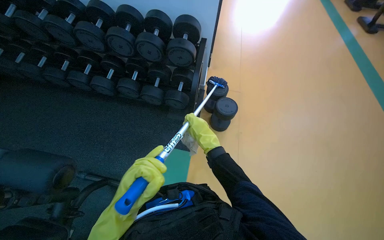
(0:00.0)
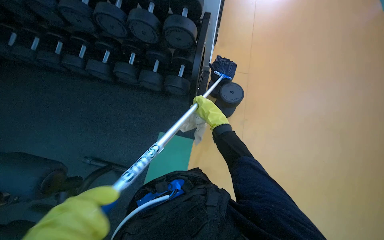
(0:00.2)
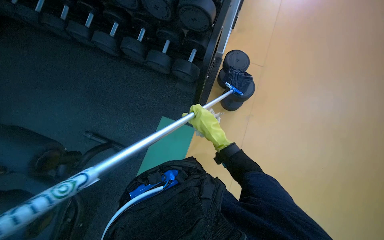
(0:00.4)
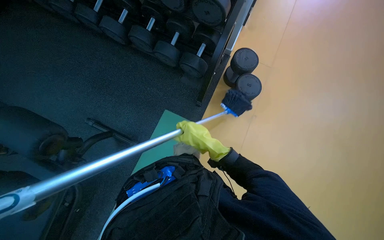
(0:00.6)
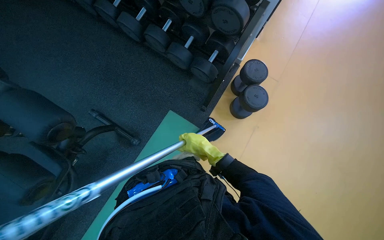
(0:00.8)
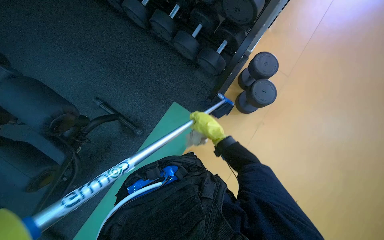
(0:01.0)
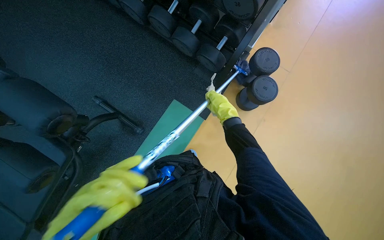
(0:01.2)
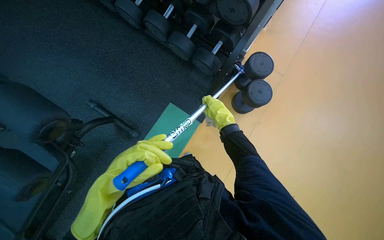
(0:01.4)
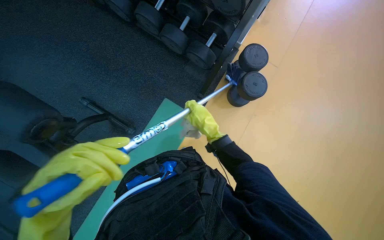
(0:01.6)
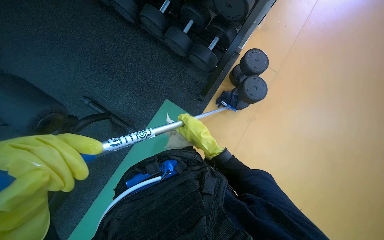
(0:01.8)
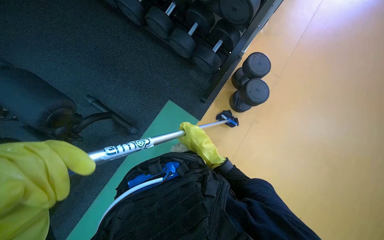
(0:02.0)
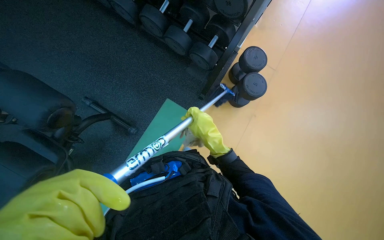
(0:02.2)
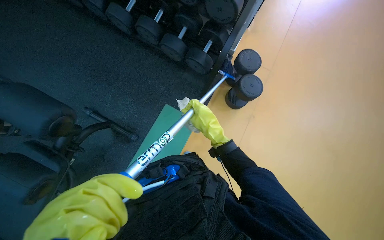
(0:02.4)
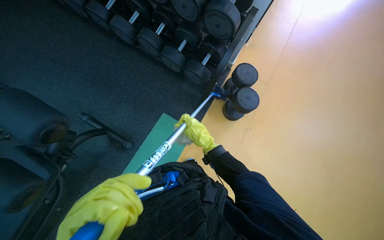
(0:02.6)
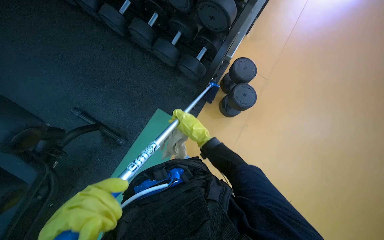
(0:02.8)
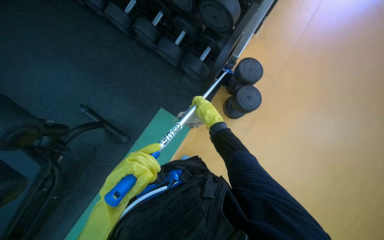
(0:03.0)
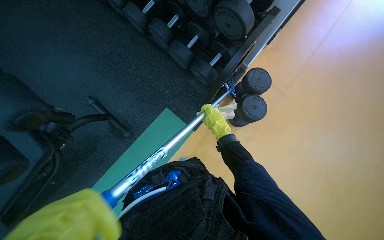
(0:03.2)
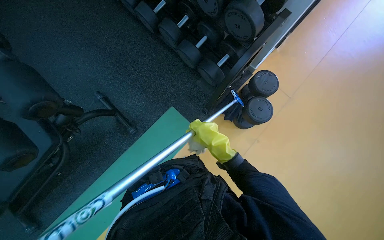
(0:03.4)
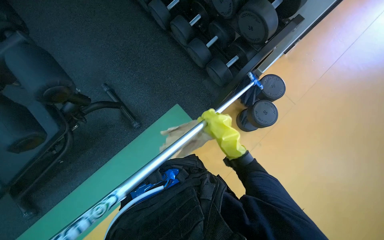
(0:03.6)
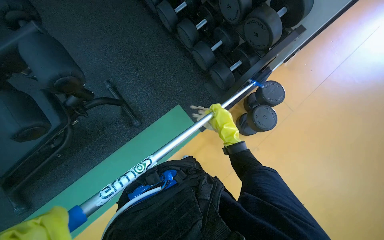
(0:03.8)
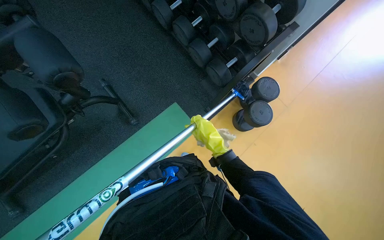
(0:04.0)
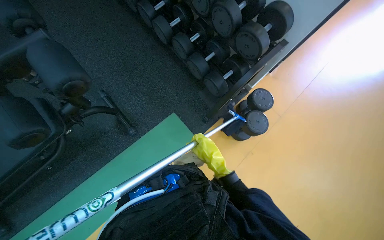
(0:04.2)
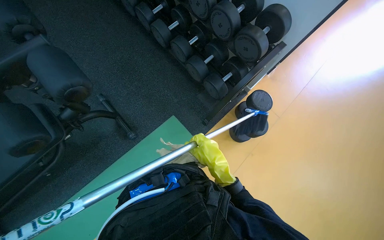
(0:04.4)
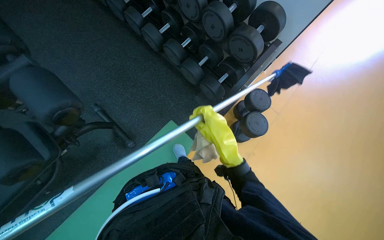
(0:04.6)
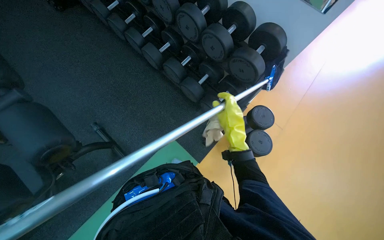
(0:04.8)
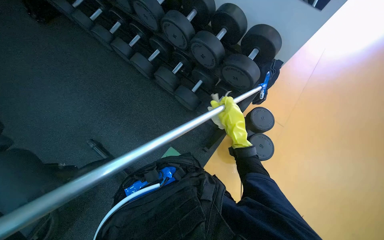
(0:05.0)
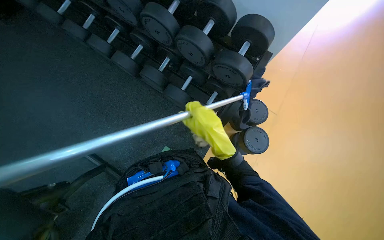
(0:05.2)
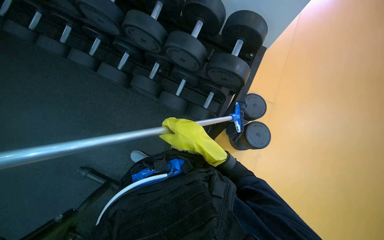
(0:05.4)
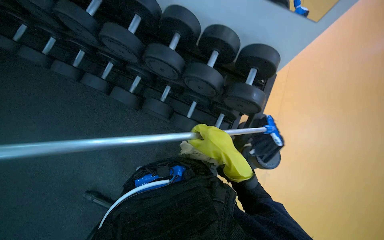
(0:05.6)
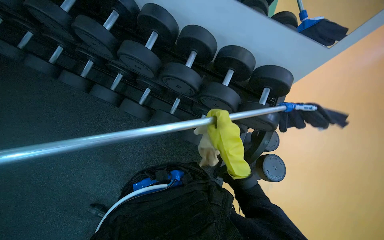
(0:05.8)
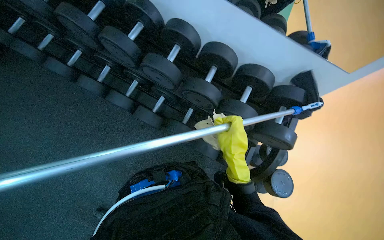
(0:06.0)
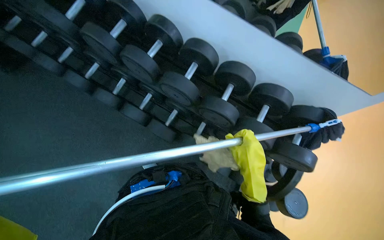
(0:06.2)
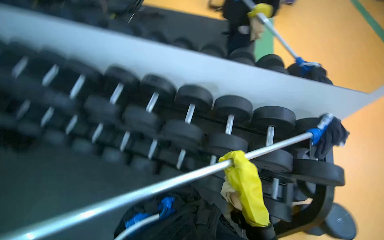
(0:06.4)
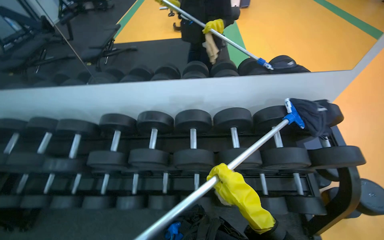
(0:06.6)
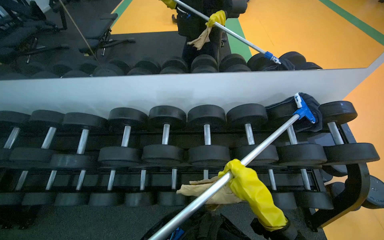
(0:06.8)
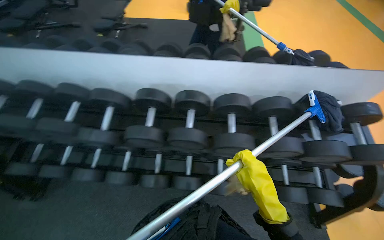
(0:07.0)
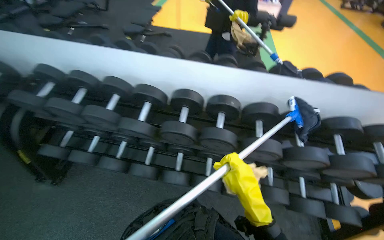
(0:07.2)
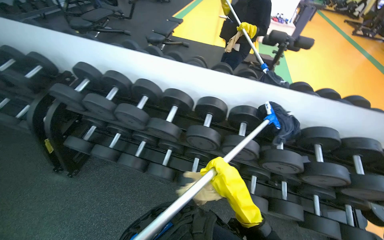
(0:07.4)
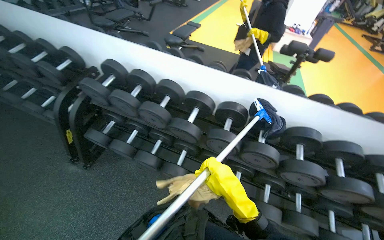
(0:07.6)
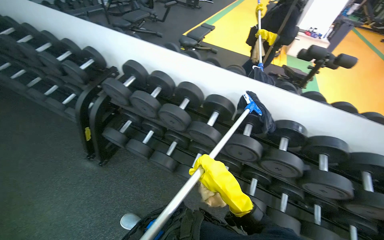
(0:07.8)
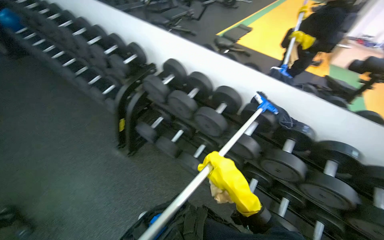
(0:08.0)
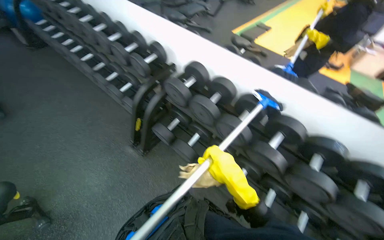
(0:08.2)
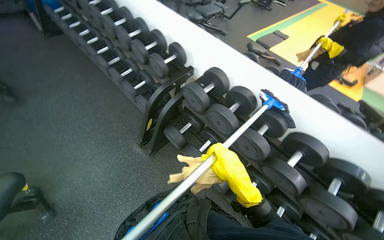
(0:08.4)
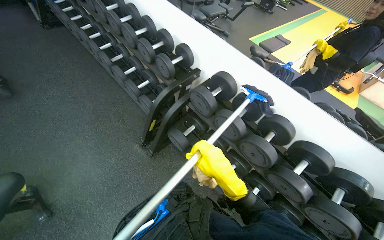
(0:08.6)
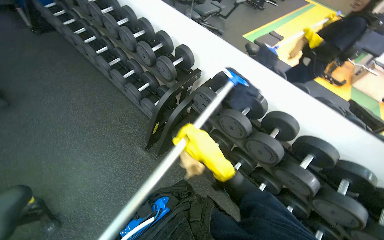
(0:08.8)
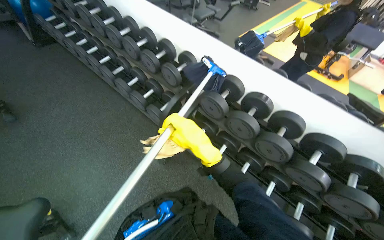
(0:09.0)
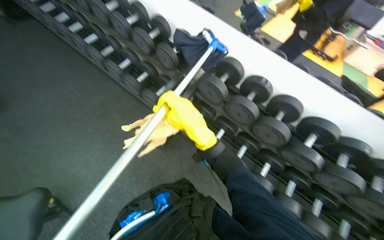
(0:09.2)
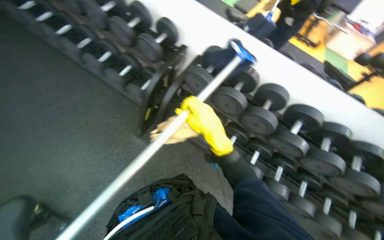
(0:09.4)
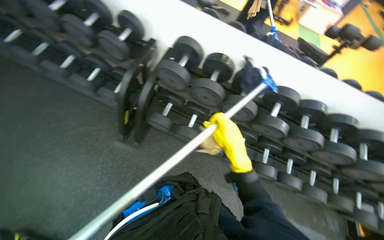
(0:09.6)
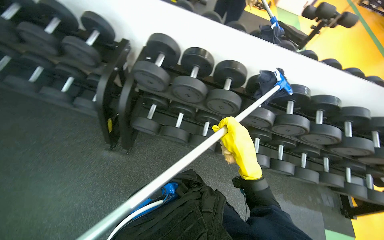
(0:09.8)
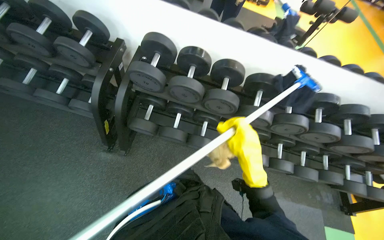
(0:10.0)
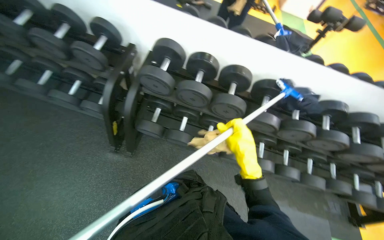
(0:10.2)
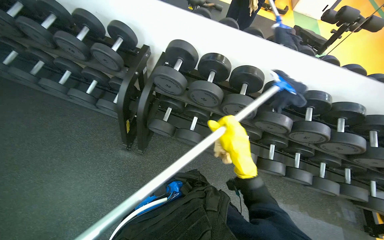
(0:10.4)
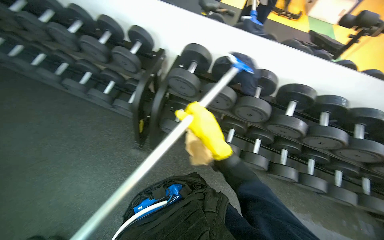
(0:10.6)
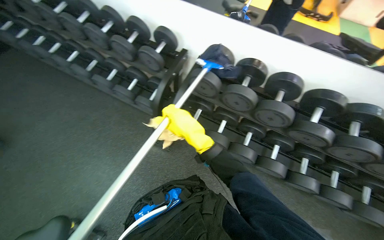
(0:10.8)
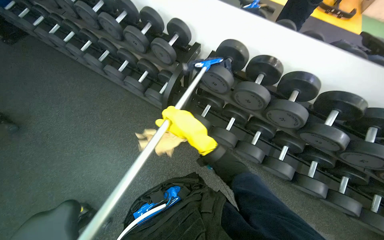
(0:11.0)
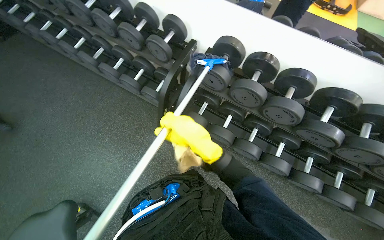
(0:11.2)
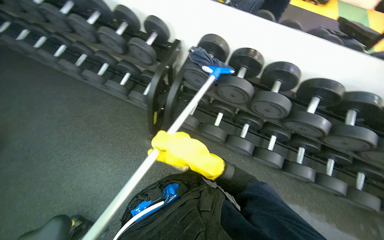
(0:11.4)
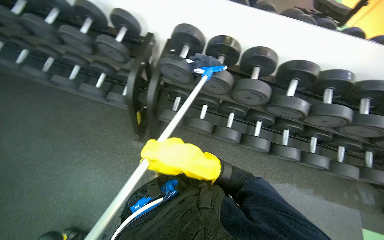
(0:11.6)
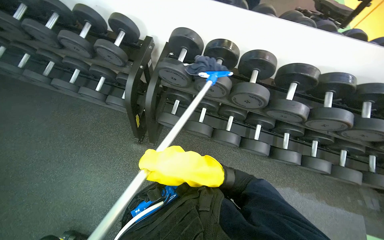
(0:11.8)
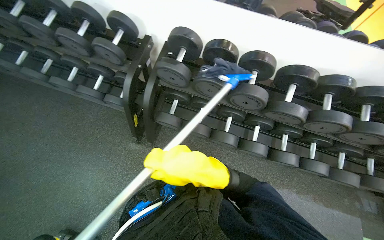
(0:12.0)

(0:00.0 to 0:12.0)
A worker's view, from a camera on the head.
Job: wiping surfaces.
The whole recording: Cleaning gym equipment. The worker cleans various gym equipment, including benches and dumbbell racks, using a long-handled tool and a cloth.
0:00.0 - 0:01.6: The view tips downward by roughly 20 degrees.
0:03.0 - 0:04.4: The right hand travels nearer to the camera and down the picture by roughly 20 cm.
0:04.4 - 0:06.0: The wearer moves roughly 80 cm.
0:06.0 - 0:07.6: The camera travels approximately 80 cm. The view tilts roughly 25 degrees upward.
0:07.6 - 0:09.0: The camera is carried roughly 70 cm.
0:09.0 - 0:10.4: The view tips downward by approximately 15 degrees. The right hand heads to the right, covering approximately 20 cm.
0:10.4 - 0:12.0: The right hand travels to the left and nearer to the camera by roughly 15 cm.

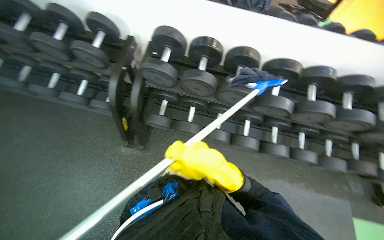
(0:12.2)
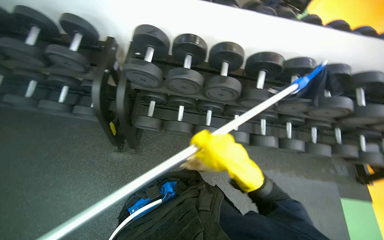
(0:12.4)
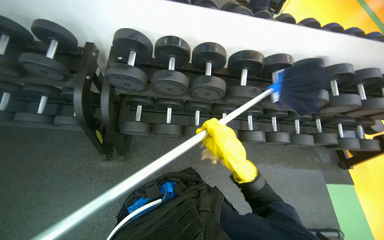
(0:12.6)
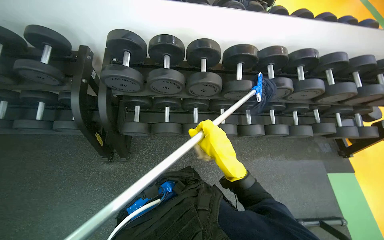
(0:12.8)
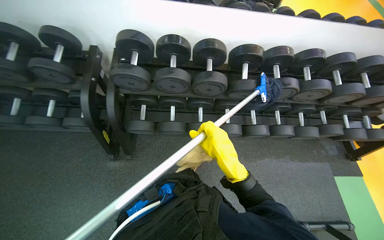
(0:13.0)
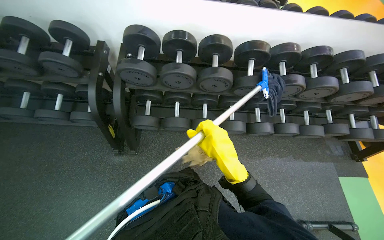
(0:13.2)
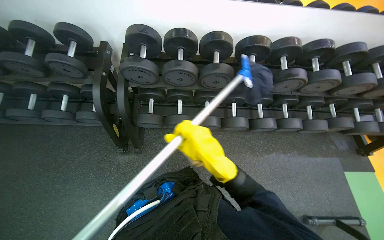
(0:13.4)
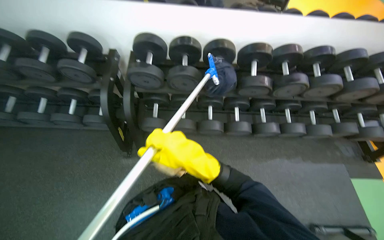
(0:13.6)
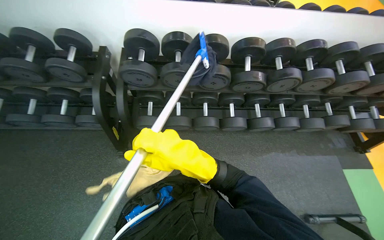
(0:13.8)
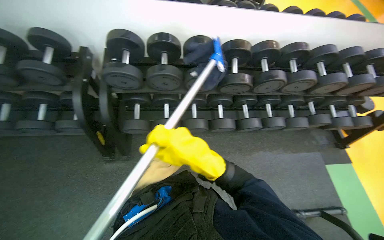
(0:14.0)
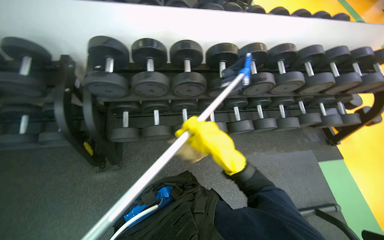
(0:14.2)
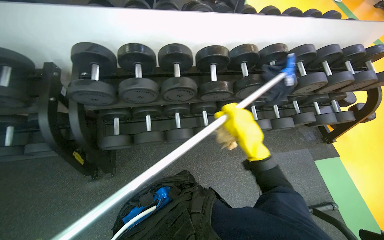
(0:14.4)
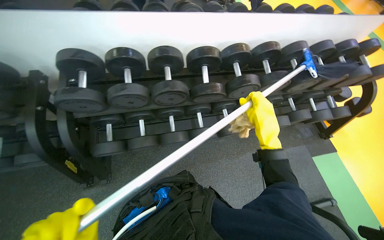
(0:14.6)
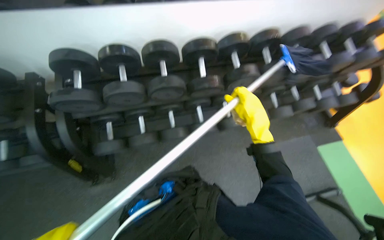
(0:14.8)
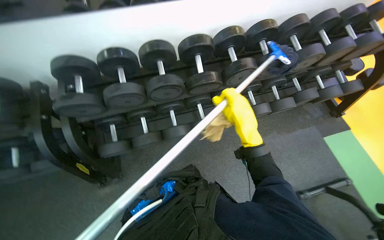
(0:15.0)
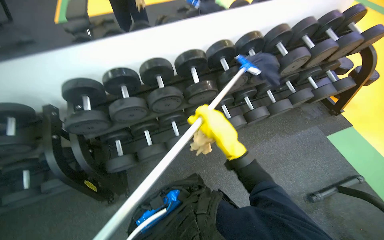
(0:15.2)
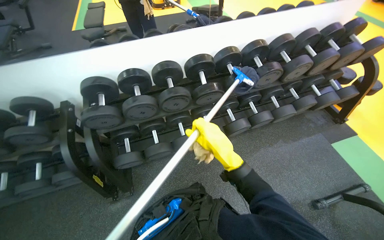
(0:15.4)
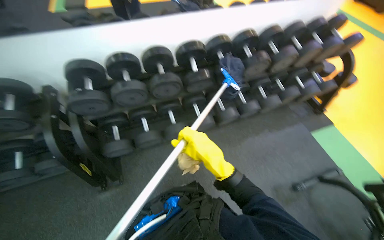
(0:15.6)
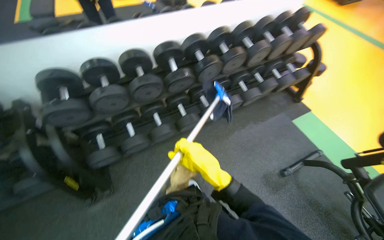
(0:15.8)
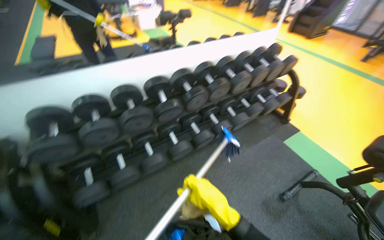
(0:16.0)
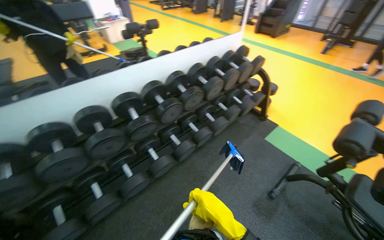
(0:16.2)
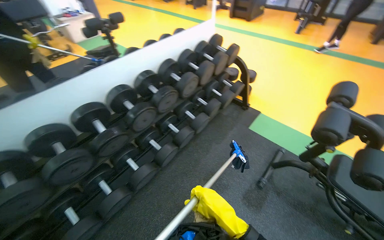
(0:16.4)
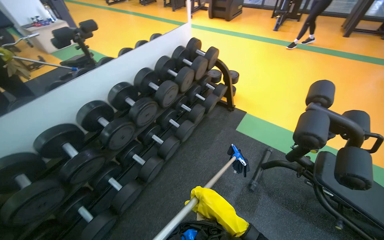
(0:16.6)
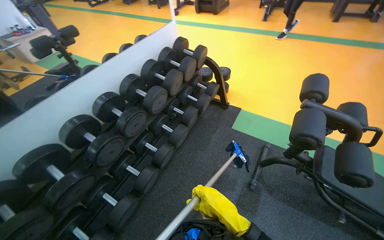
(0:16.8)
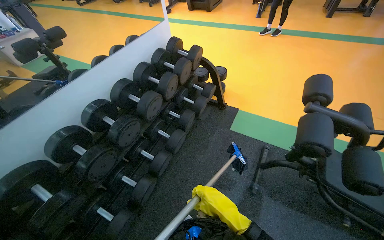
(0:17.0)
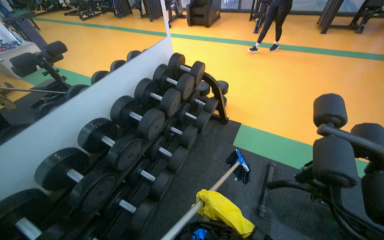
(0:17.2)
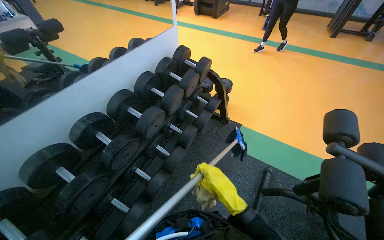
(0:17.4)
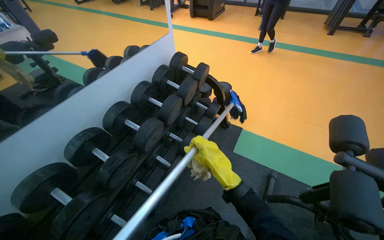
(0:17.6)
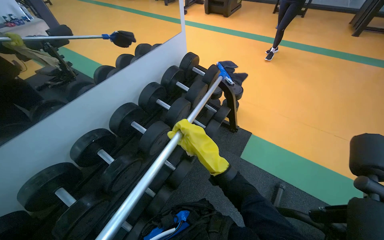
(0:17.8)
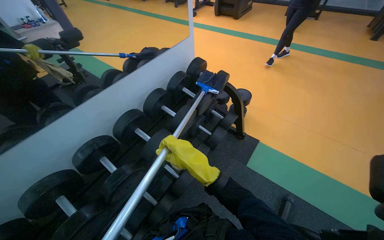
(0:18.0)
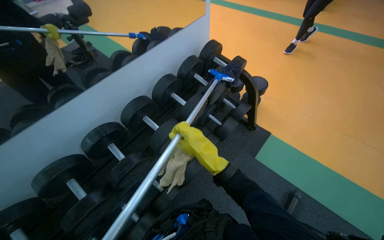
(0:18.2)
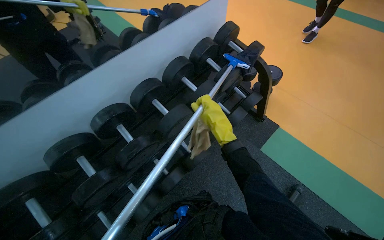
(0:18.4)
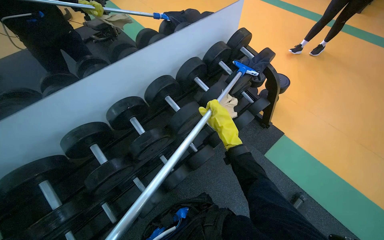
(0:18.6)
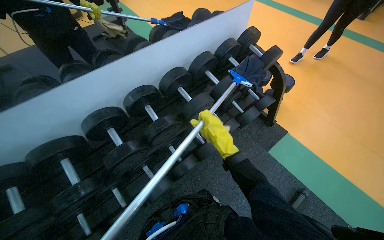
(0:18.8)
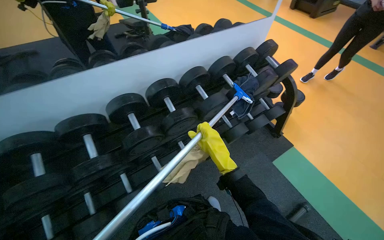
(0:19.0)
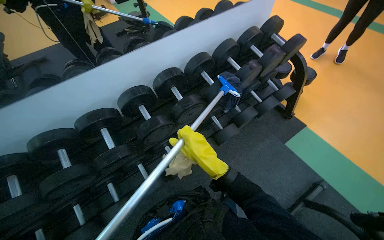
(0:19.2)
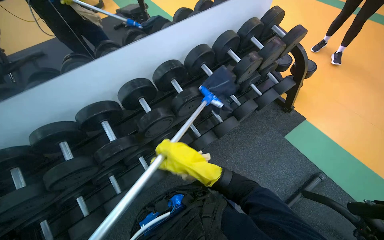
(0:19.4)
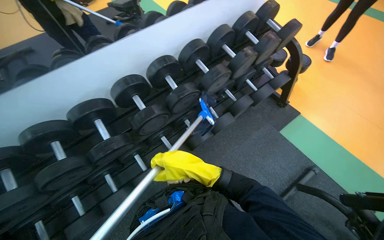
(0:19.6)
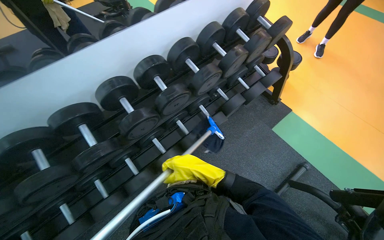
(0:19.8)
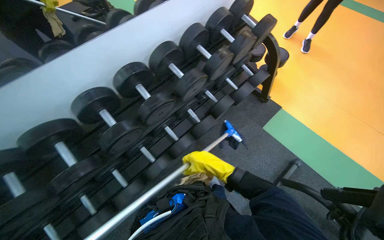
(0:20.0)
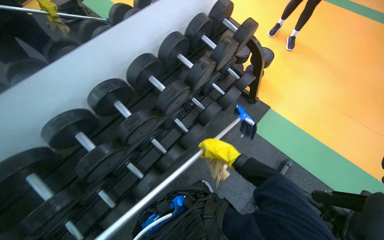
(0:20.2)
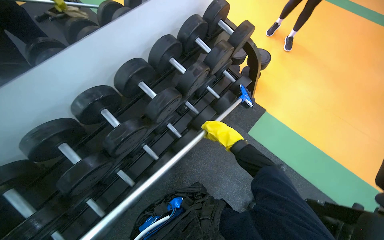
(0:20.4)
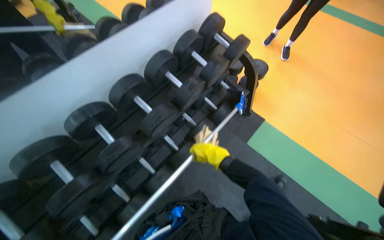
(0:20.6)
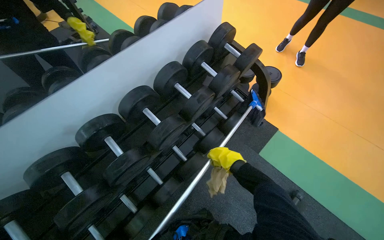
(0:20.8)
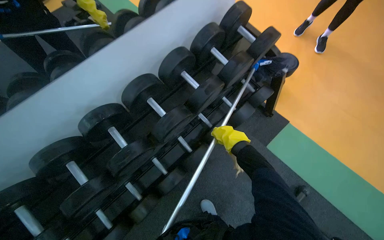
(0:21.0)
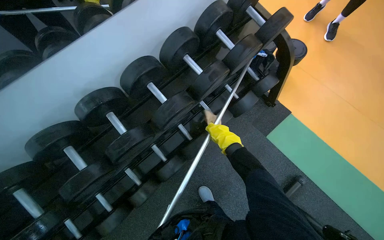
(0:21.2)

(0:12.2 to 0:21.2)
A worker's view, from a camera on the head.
Job: wiping surfaces.
The whole recording: Cleaning gym equipment. The worker cleans various gym equipment, including benches and dumbbell racks, using a long-handled tool and a cloth.
0:12.2 - 0:13.8: The right hand shifts about 10 cm to the left.
0:13.8 - 0:15.2: The right hand shifts some 30 cm to the right.
0:15.2 - 0:16.6: The wearer looks roughly 35 degrees further to the right.
0:16.6 - 0:18.2: The camera is carried some 60 cm.
0:19.8 - 0:21.2: The head travels some 40 cm.
